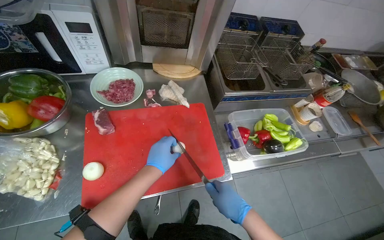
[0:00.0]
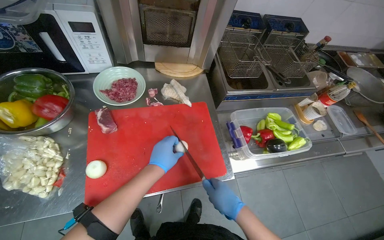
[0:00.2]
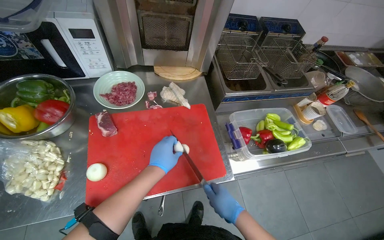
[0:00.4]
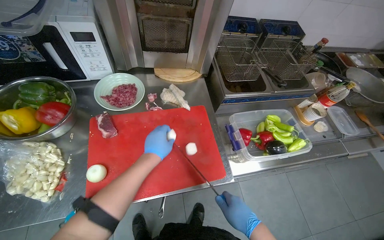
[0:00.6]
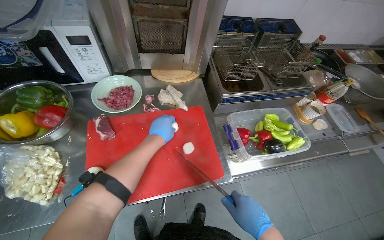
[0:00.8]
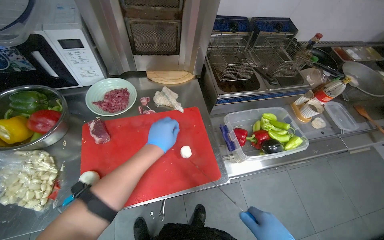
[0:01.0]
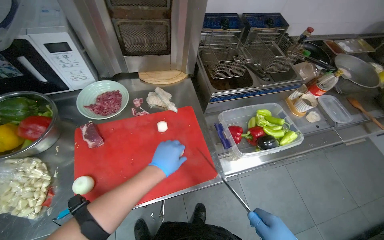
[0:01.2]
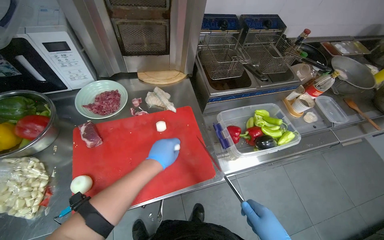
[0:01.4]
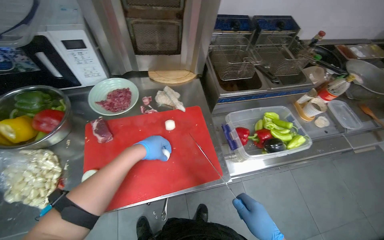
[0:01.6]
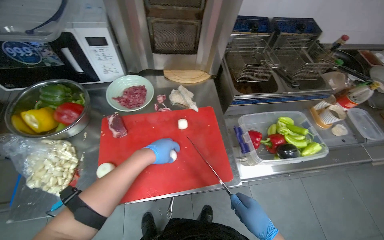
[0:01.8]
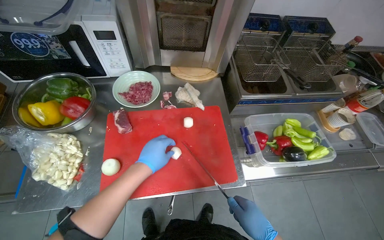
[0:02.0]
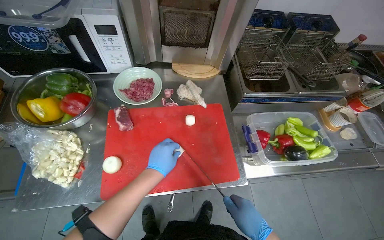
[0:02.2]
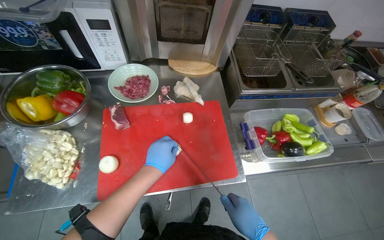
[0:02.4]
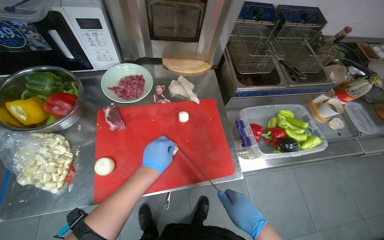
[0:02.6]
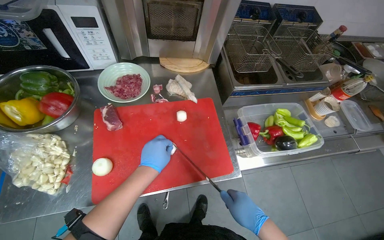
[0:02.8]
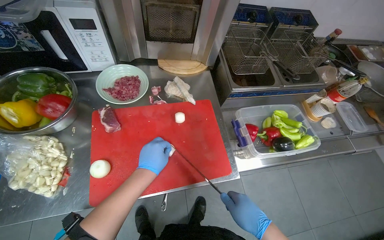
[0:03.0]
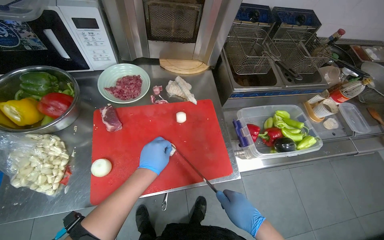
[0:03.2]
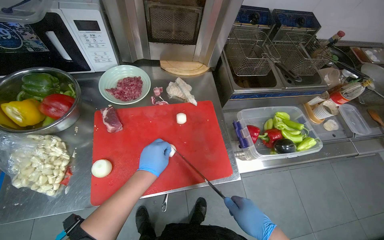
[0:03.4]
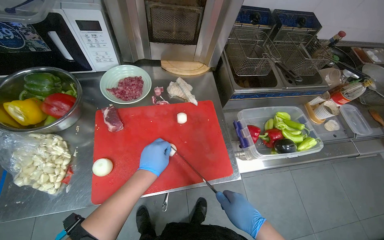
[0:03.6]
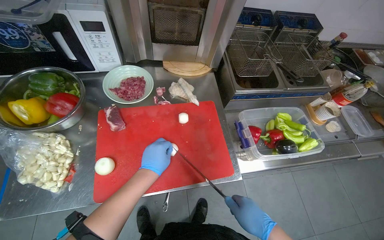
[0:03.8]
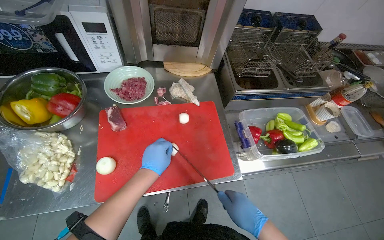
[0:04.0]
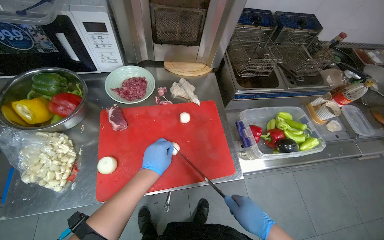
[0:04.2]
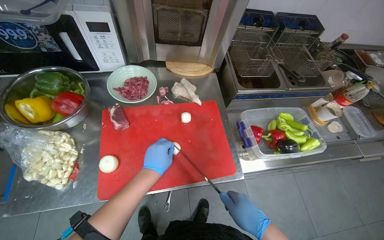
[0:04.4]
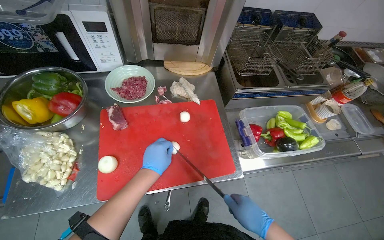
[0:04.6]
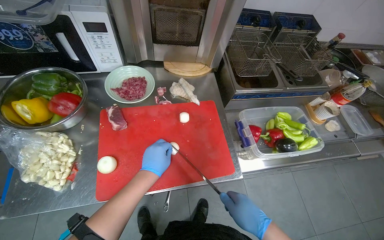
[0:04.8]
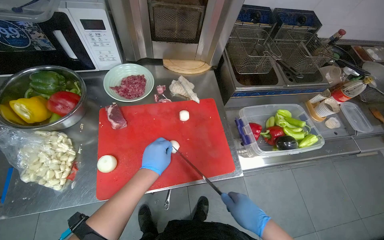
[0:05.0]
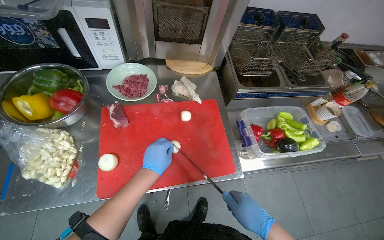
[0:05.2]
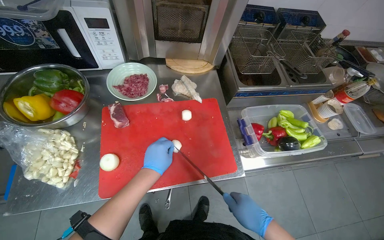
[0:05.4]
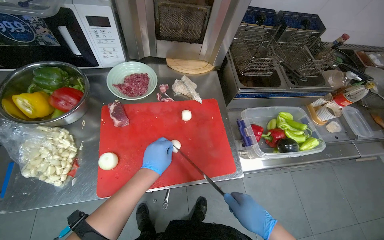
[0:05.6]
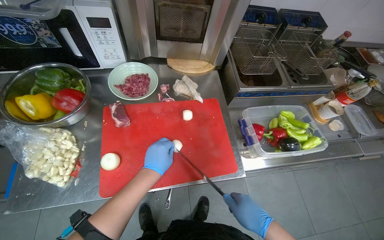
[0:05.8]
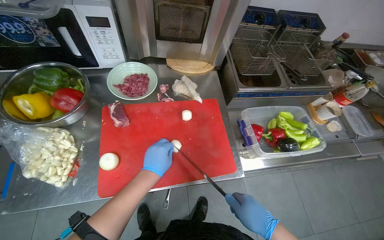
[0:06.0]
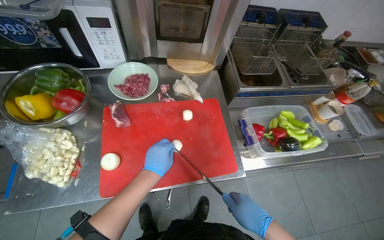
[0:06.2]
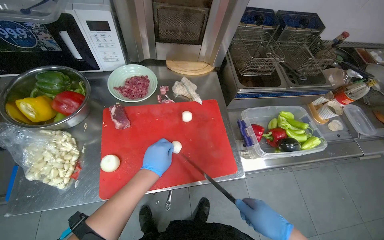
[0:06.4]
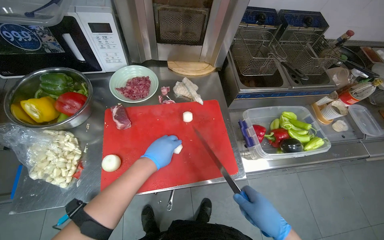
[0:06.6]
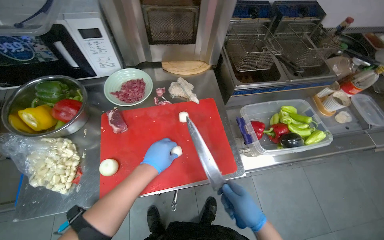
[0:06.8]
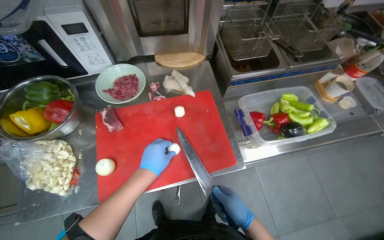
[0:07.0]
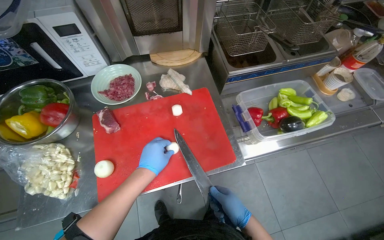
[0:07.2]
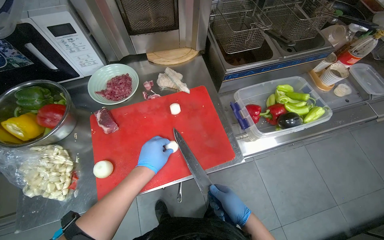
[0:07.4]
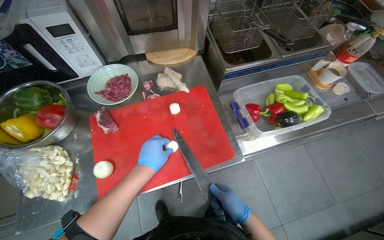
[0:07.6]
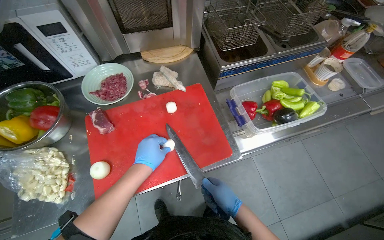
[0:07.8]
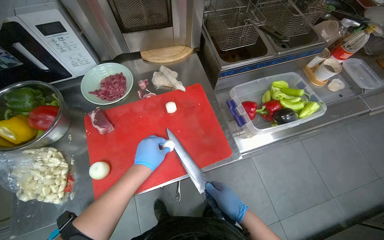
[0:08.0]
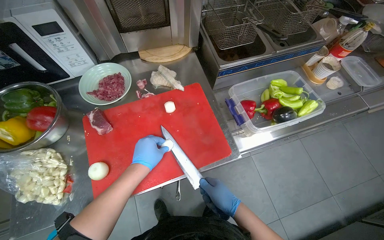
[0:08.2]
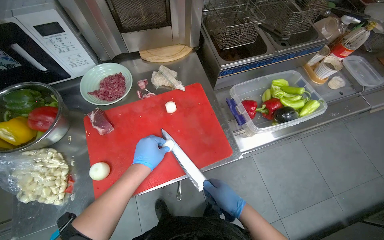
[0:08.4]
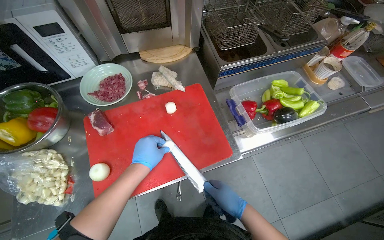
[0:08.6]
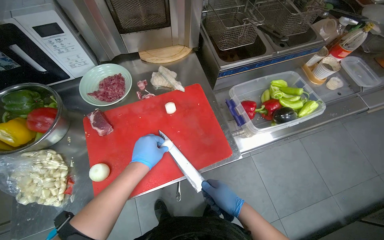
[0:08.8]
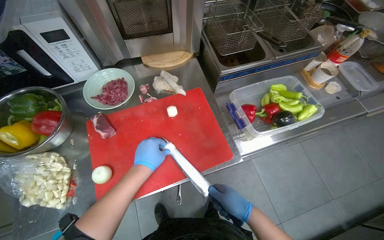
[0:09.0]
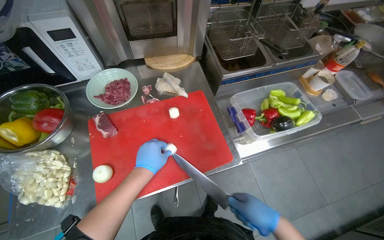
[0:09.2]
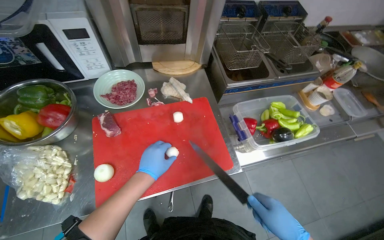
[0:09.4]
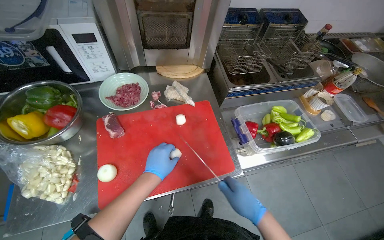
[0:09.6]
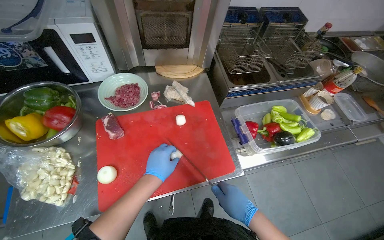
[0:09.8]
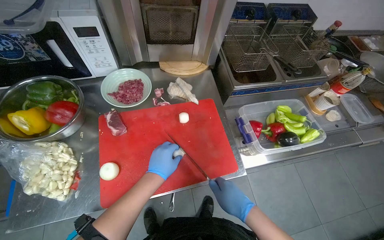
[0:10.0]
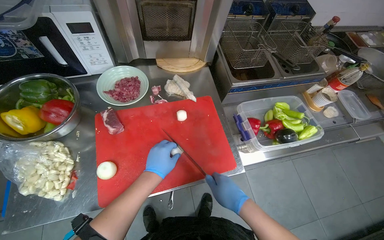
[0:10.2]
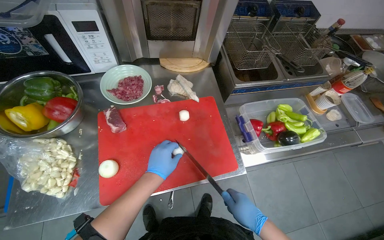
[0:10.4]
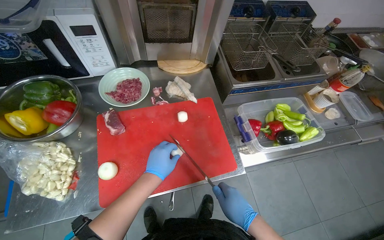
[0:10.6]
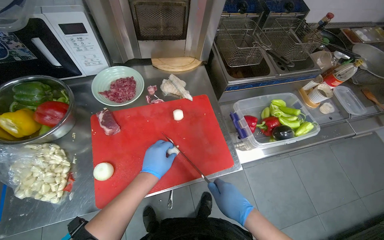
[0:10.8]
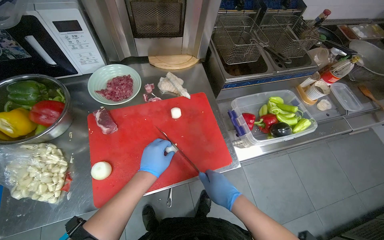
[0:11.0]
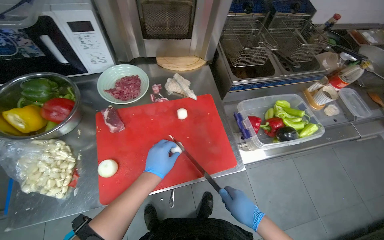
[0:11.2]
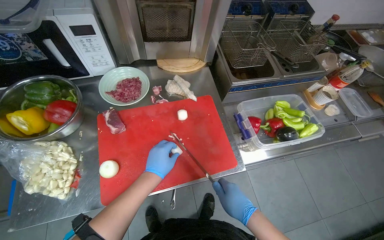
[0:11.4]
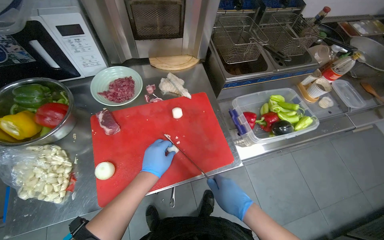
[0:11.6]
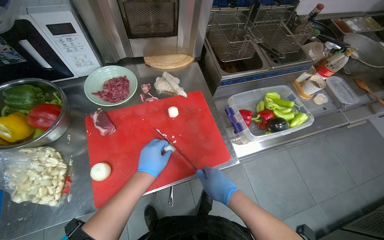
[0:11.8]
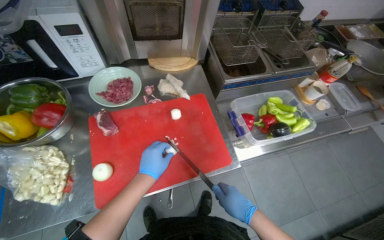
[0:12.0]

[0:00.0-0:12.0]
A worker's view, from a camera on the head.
Job: preparing food.
The whole recording: Chopping onions on cutting board. The worker chops onions into small pieces on a red cutting board.
0:01.6 to 0:03.0: The left hand travels down the picture by roughly 10 cm.
0:03.0 to 0:06.0: The hands stay close to where they were, moving slightly.
0:07.6 to 0:09.0: The hands are busy where they are.

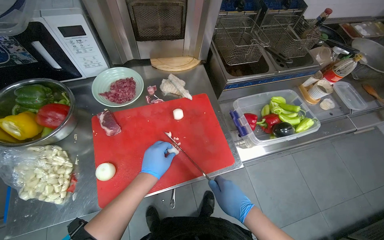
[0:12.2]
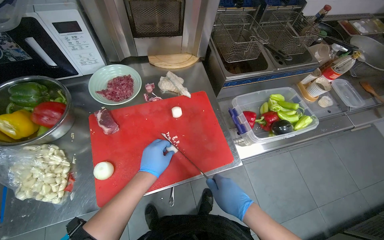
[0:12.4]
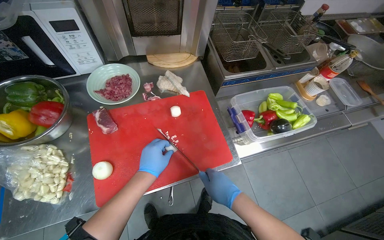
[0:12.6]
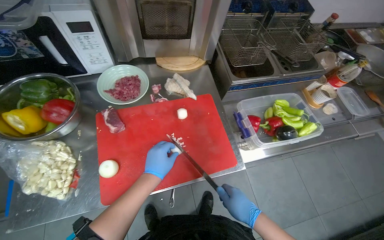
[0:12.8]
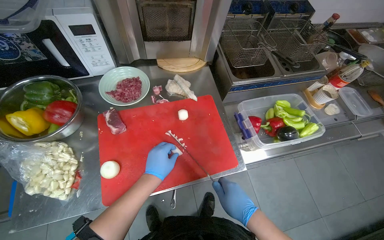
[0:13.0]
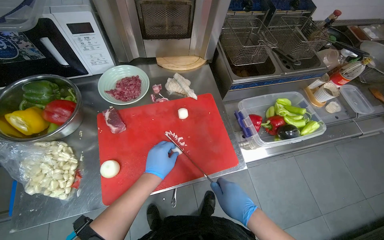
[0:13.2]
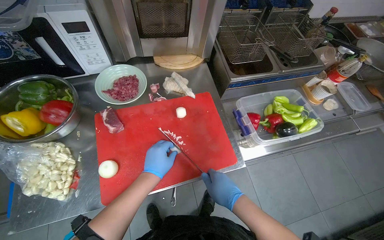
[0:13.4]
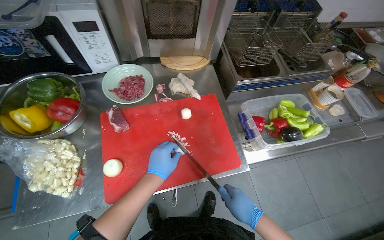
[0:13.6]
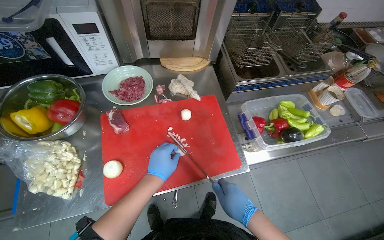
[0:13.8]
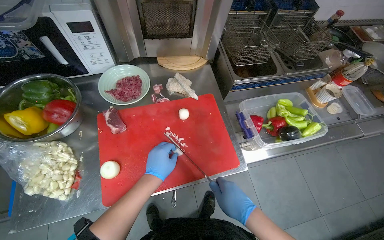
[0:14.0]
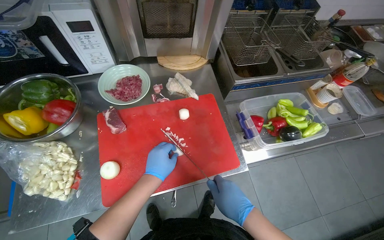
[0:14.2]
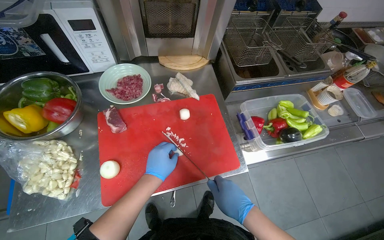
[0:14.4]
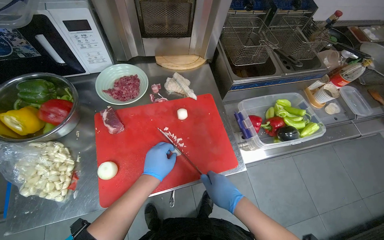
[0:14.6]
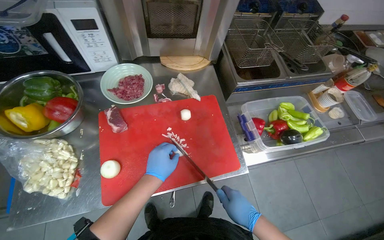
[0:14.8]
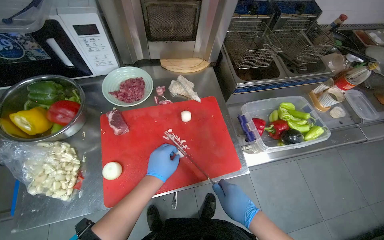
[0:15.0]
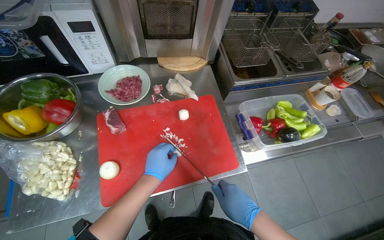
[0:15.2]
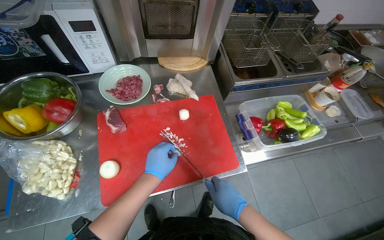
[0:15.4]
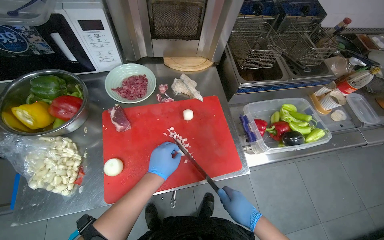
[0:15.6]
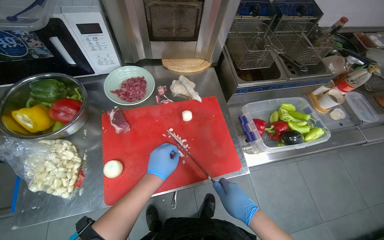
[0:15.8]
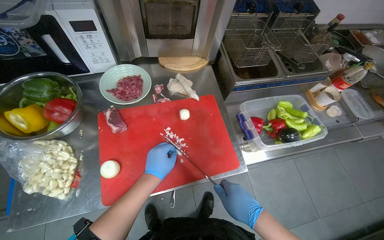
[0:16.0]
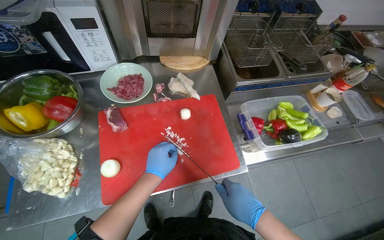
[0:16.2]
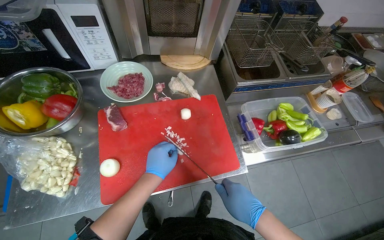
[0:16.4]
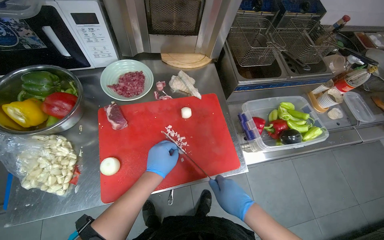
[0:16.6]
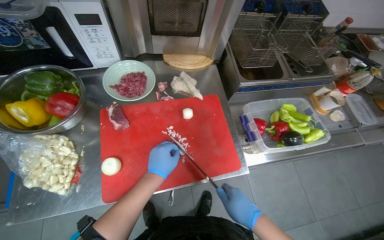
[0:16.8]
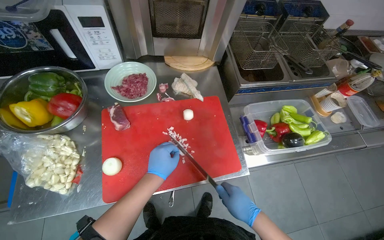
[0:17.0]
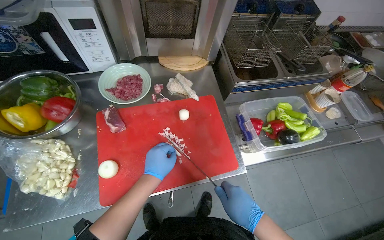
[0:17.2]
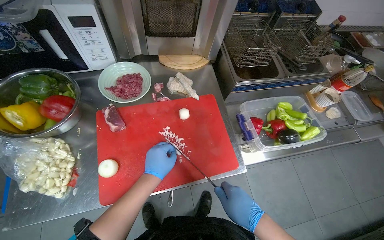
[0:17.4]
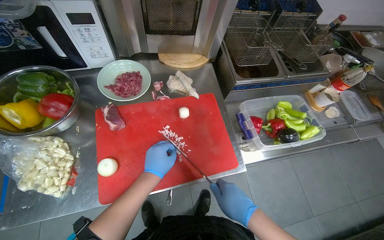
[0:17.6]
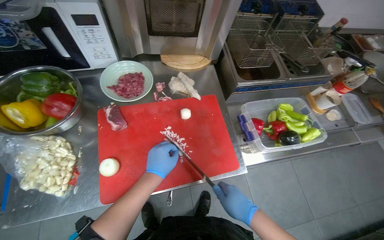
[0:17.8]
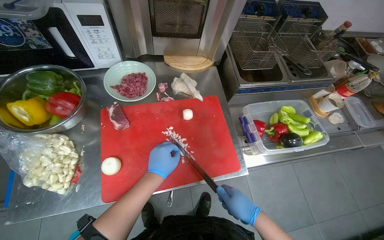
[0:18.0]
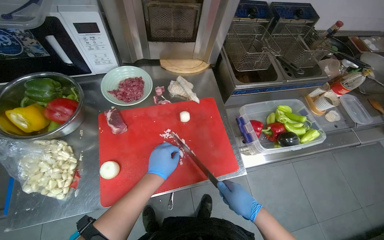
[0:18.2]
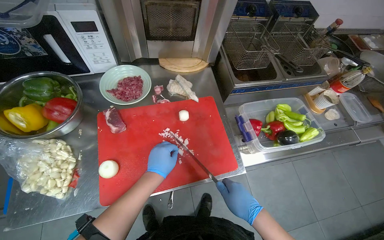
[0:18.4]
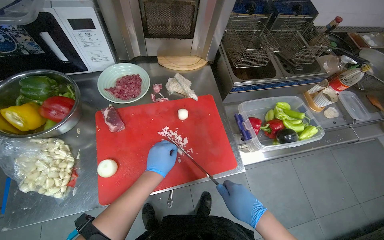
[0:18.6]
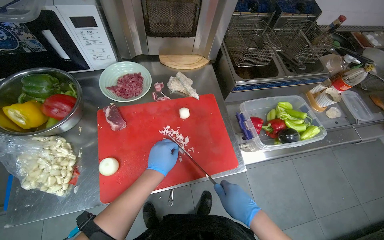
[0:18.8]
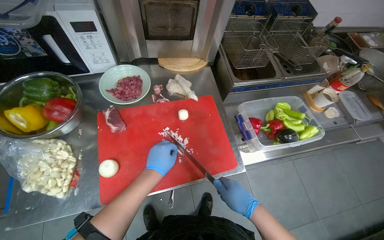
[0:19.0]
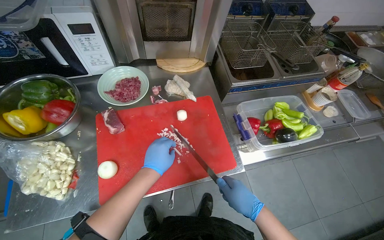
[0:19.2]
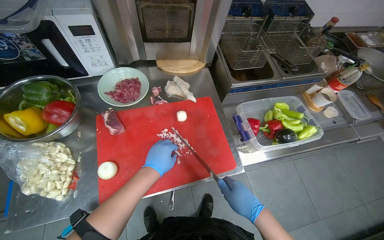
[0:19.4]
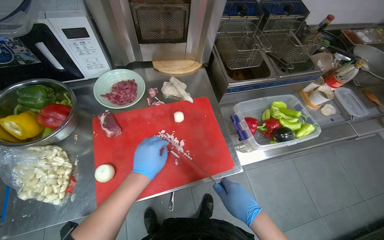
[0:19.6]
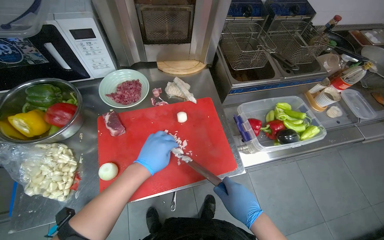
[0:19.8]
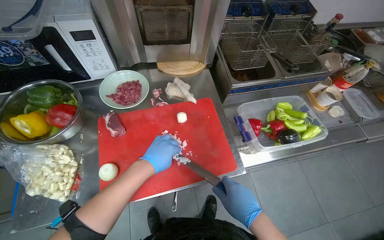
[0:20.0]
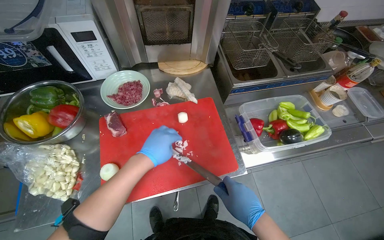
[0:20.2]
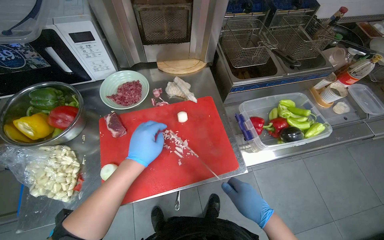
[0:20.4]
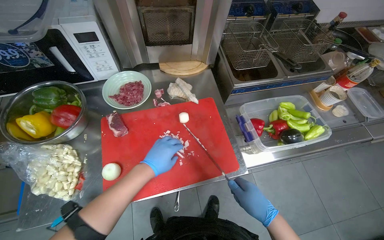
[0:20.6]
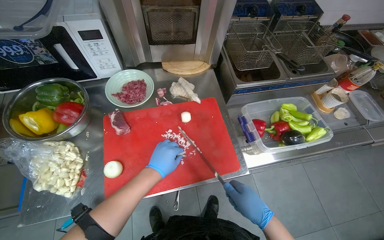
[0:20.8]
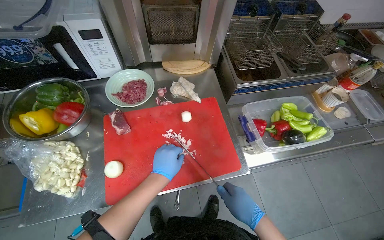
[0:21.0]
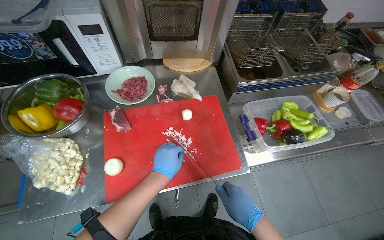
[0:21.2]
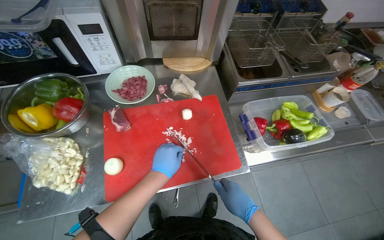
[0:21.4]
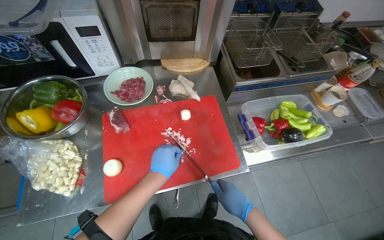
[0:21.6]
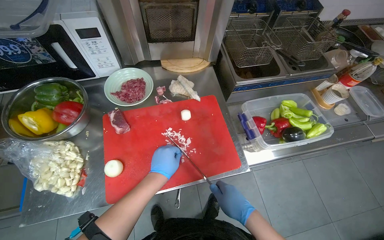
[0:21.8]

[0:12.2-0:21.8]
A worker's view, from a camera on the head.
Job: preparing food.
The whole recording: Chopping onions on cutting board. The worker chops onions into small pieces on a red cutting board.
0:12.2 to 0:21.8: The hands stay close to where they were, moving slightly.
